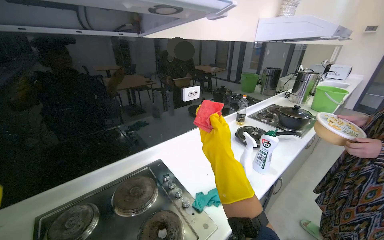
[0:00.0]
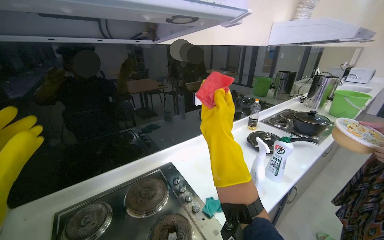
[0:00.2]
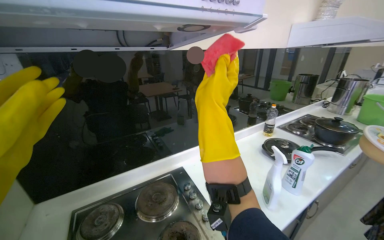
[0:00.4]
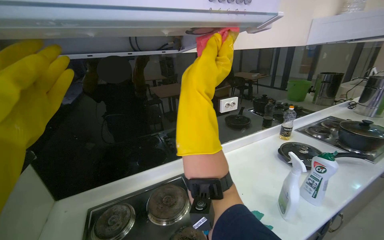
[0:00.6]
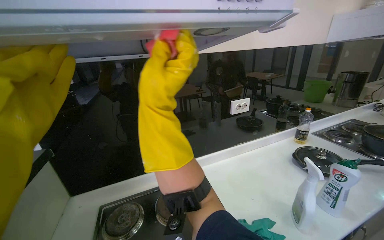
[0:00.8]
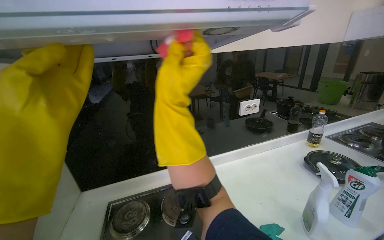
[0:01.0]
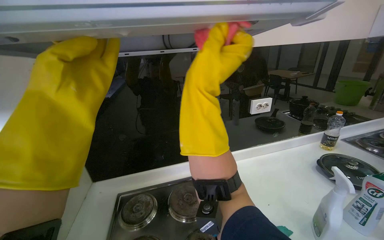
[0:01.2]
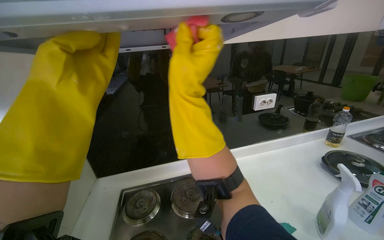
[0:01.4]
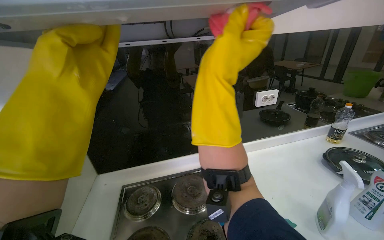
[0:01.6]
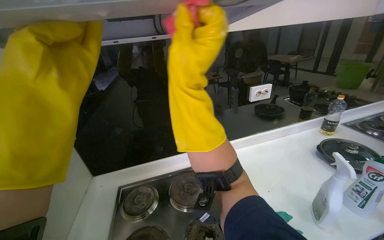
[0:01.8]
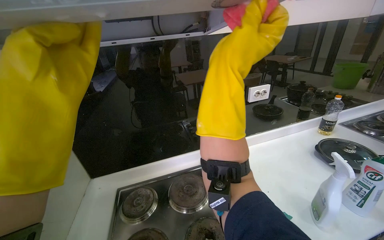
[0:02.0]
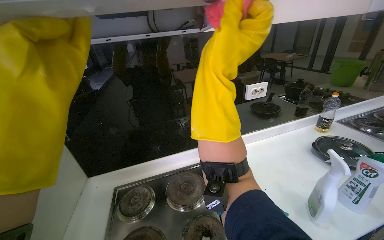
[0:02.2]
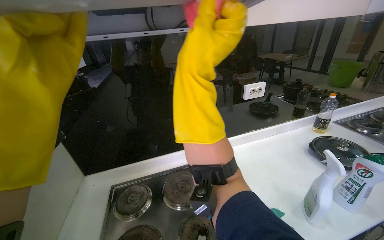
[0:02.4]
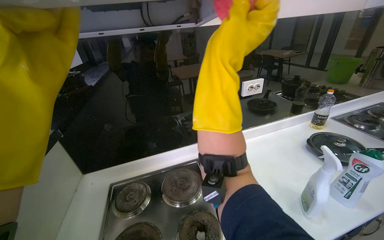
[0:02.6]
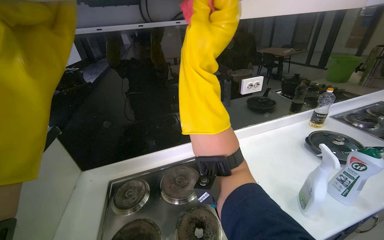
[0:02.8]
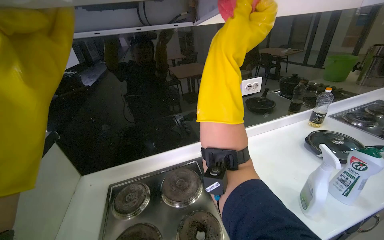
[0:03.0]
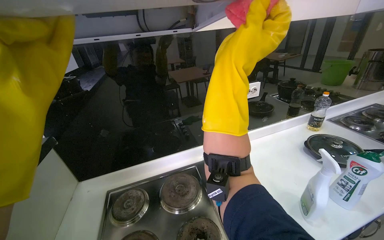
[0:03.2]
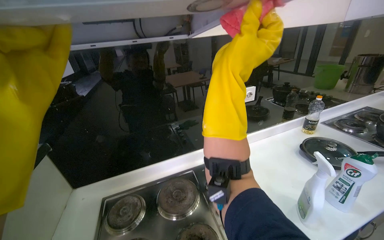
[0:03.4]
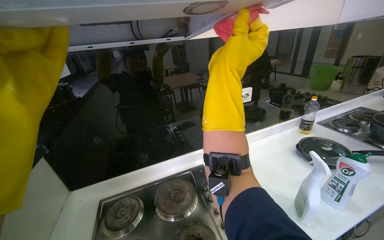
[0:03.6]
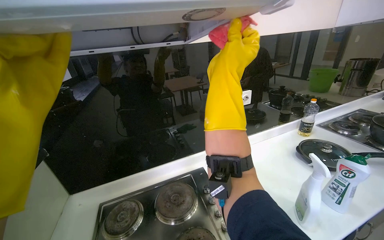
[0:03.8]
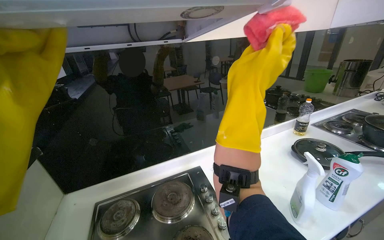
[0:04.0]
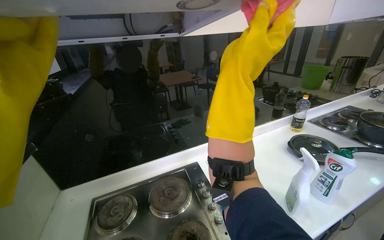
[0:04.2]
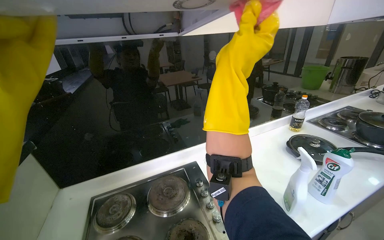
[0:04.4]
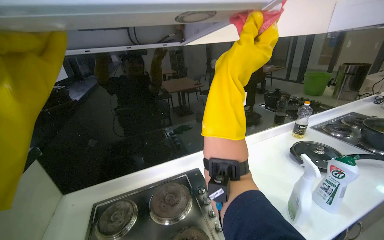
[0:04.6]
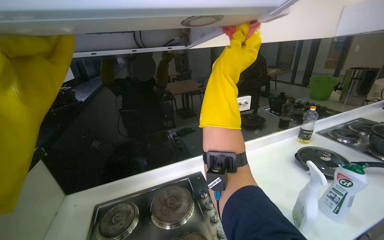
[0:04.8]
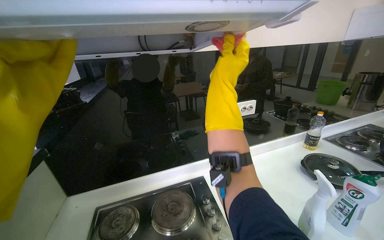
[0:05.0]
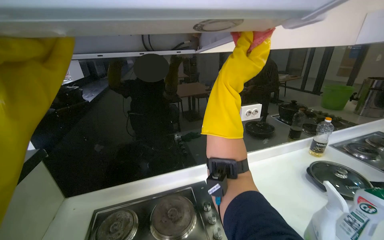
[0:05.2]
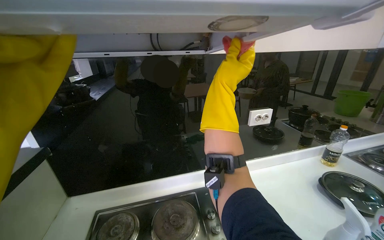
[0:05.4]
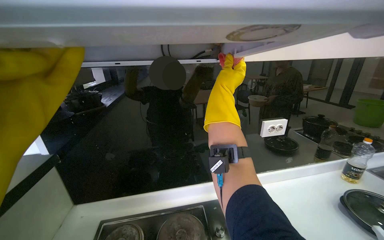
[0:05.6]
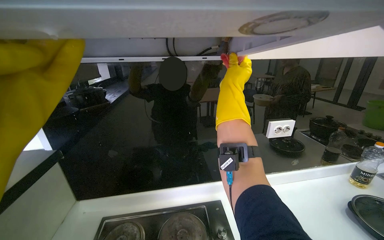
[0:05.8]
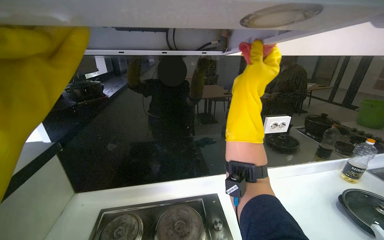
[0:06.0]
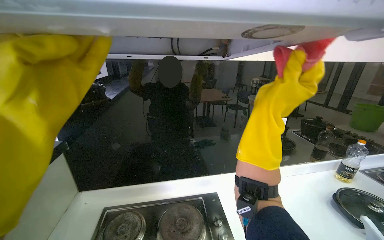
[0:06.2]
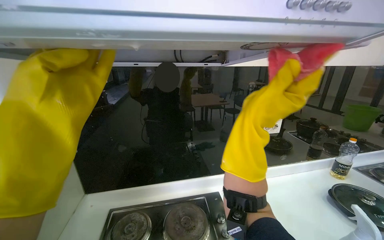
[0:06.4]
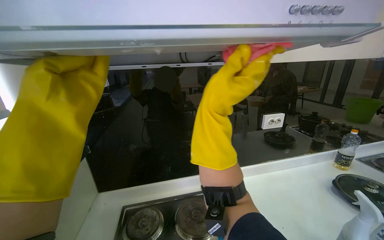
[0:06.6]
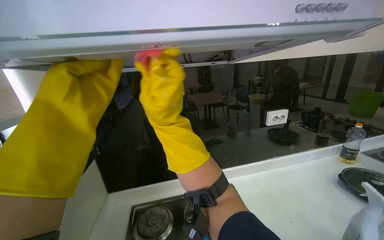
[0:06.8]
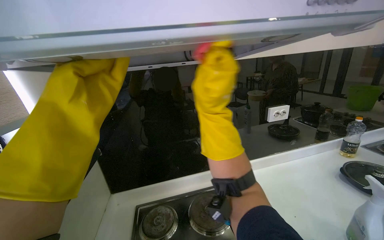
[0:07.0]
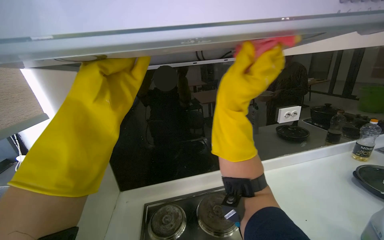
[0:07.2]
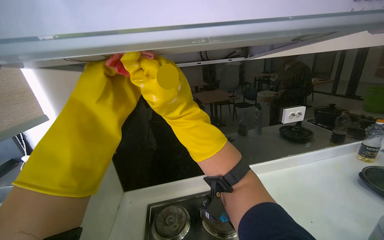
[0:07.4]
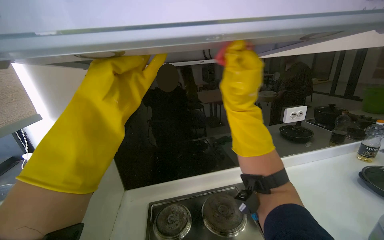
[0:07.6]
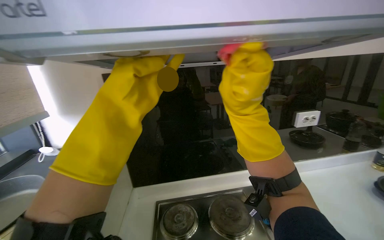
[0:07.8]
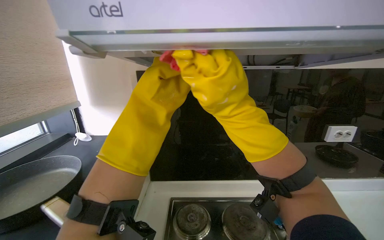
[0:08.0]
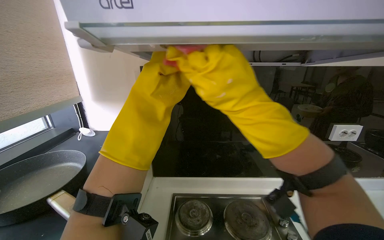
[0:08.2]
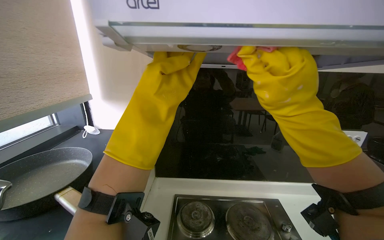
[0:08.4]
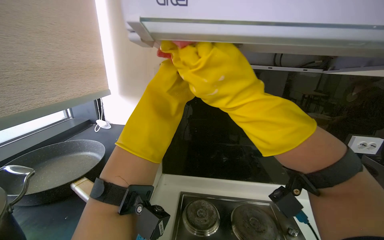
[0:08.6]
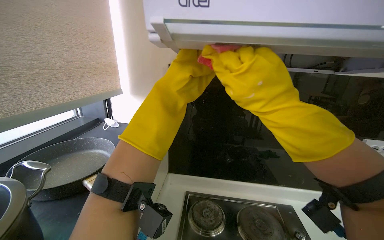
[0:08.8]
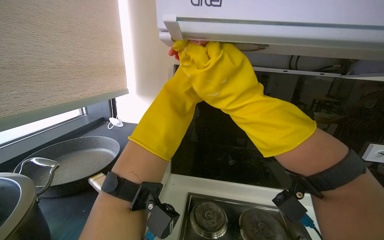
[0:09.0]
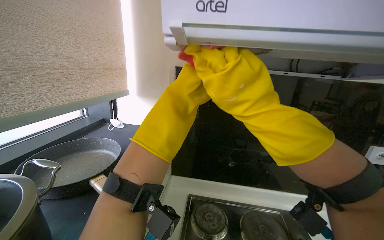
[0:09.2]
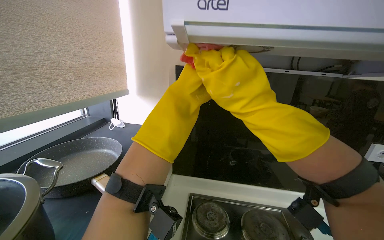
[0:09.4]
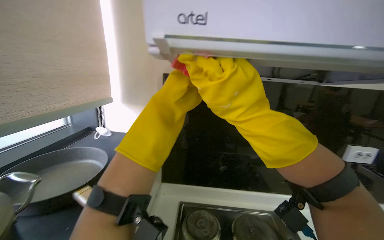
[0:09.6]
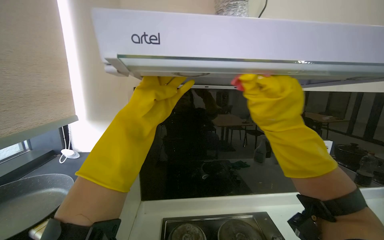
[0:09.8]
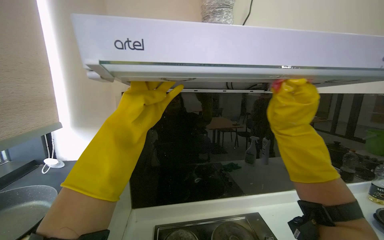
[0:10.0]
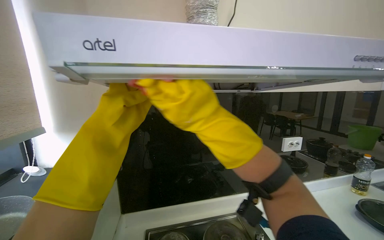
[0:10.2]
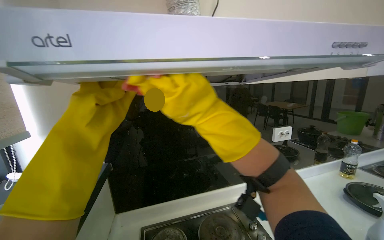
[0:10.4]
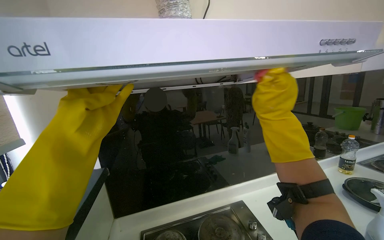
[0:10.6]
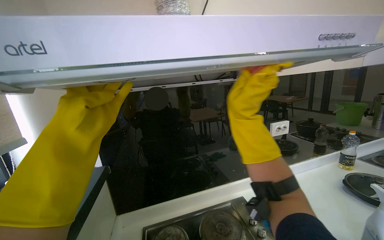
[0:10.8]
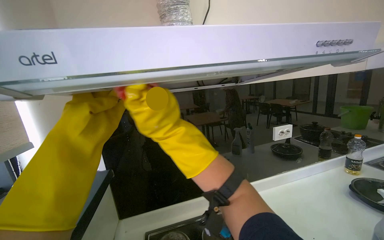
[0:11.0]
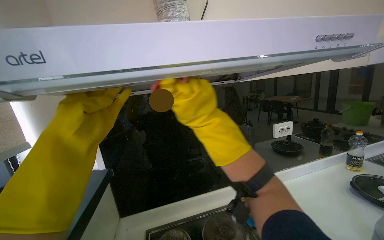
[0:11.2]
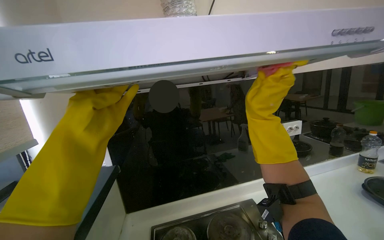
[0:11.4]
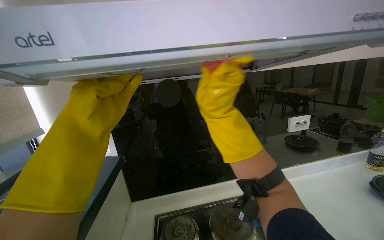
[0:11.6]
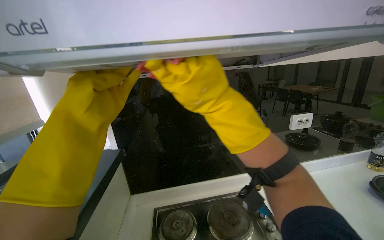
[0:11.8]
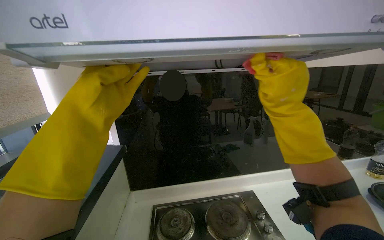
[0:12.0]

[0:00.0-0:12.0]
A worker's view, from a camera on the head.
Job: cleaning kitchen.
The whole recording: Wiping kitchen backsplash and hood. The worker wipes the kitchen backsplash and the underside of the range hood with a sponge.
0:00.0 to 0:01.6: The view pans to the left by some 25 degrees. The right hand goes approximately 20 cm up the picture.
0:04.4 to 0:06.0: The right hand travels farther from the camera and back again, approximately 25 cm each way.
0:06.0 to 0:07.6: The right hand swings left and right, roughly 20 cm each way, with 3 reversals.
0:07.6 to 0:09.0: The head rotates about 20 degrees to the left.
0:09.0 to 0:10.4: The head turns to the right by approximately 25 degrees.
0:10.4 to 0:12.0: The right hand swings left and right, roughly 25 cm each way, with 4 reversals.

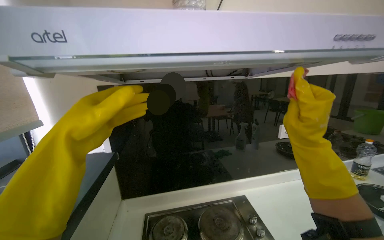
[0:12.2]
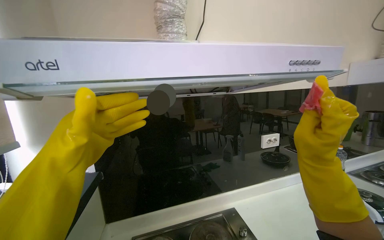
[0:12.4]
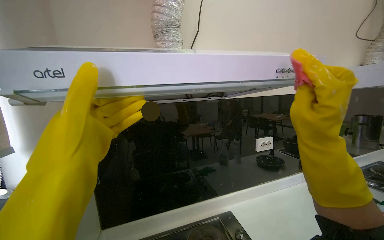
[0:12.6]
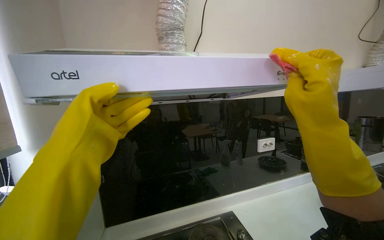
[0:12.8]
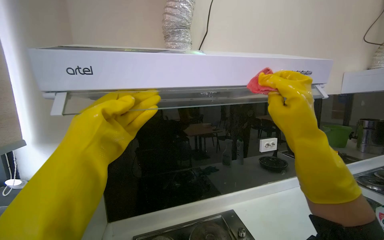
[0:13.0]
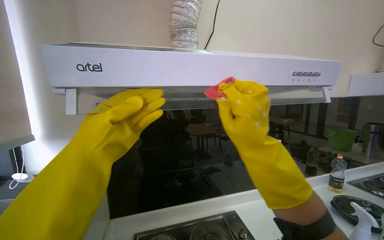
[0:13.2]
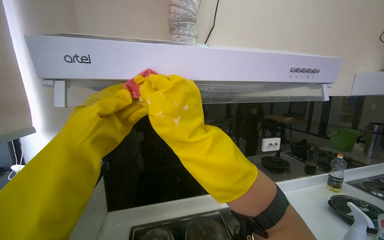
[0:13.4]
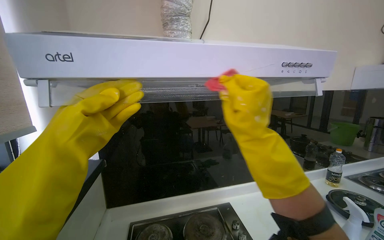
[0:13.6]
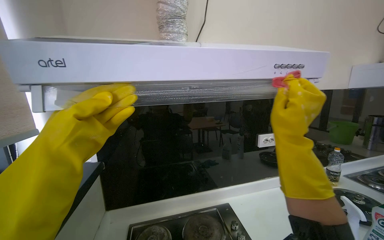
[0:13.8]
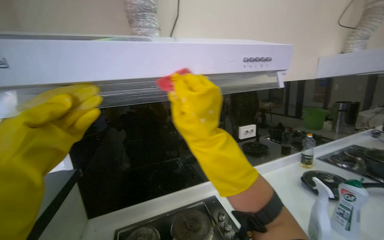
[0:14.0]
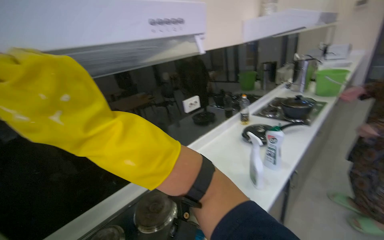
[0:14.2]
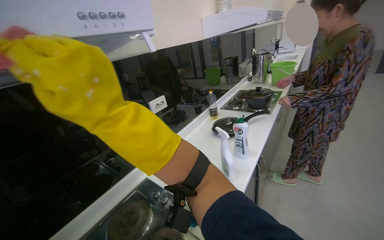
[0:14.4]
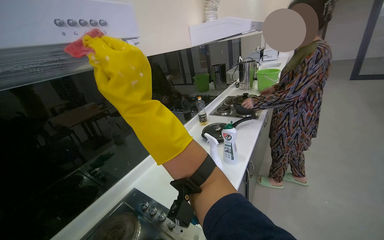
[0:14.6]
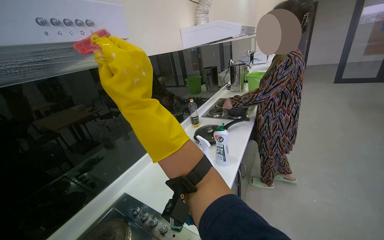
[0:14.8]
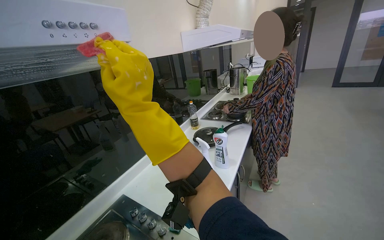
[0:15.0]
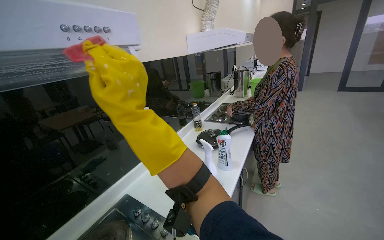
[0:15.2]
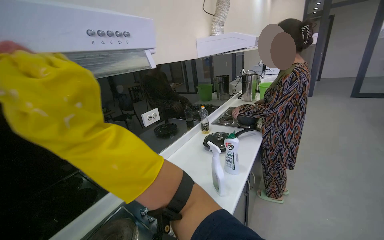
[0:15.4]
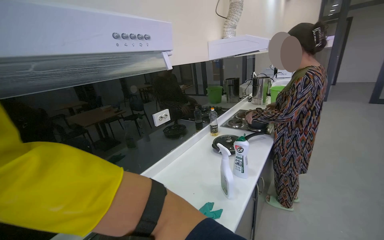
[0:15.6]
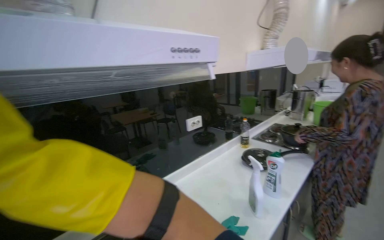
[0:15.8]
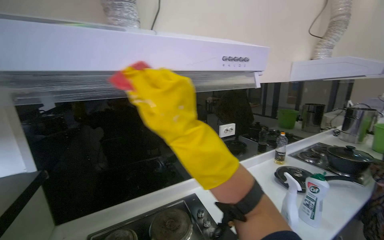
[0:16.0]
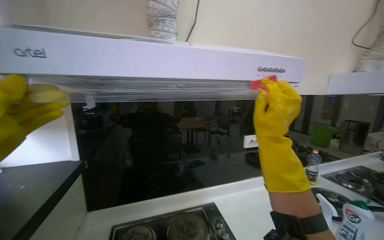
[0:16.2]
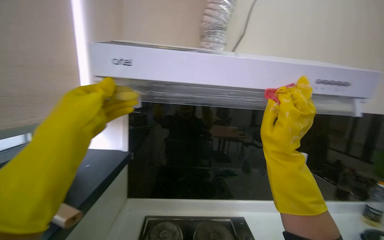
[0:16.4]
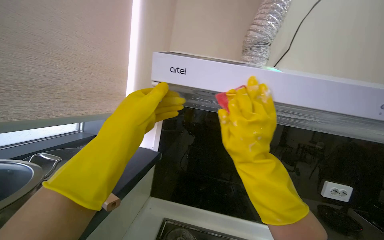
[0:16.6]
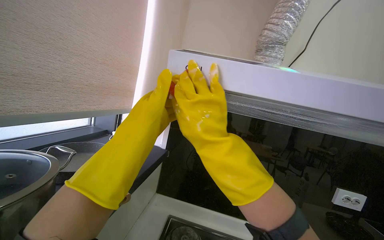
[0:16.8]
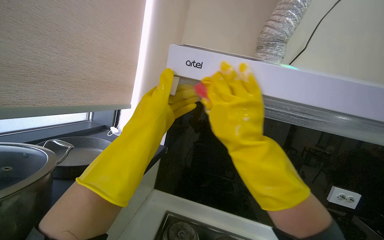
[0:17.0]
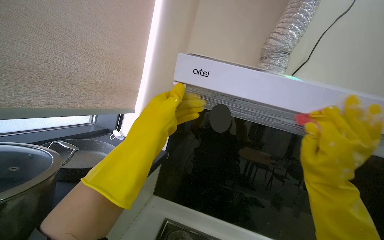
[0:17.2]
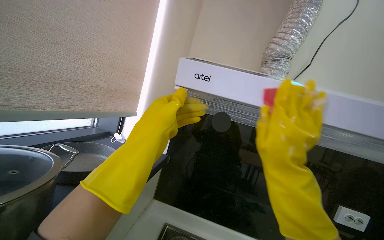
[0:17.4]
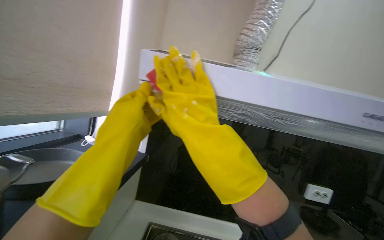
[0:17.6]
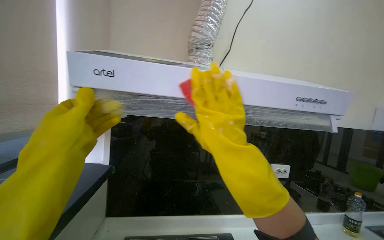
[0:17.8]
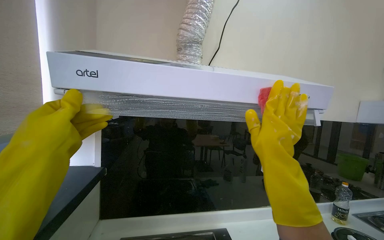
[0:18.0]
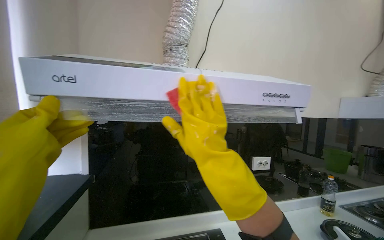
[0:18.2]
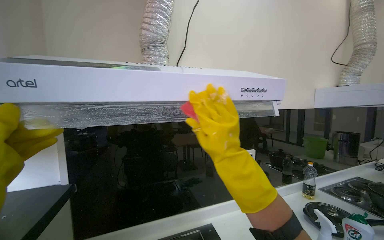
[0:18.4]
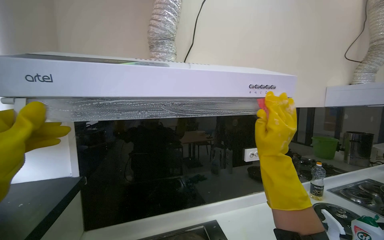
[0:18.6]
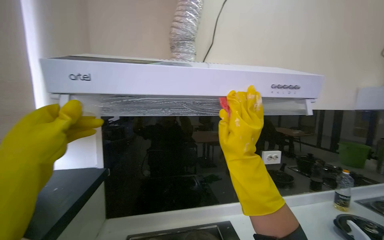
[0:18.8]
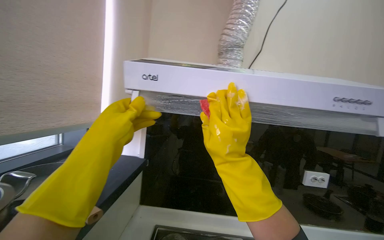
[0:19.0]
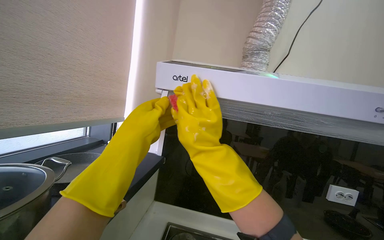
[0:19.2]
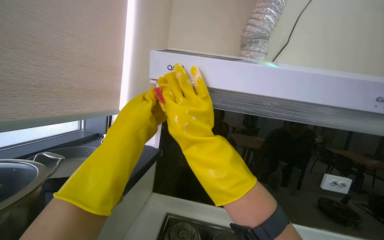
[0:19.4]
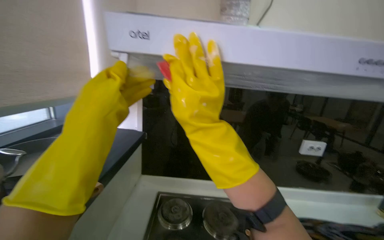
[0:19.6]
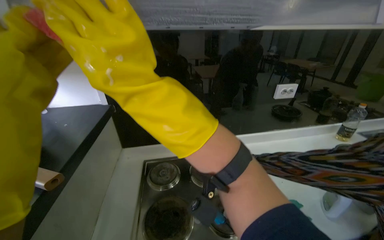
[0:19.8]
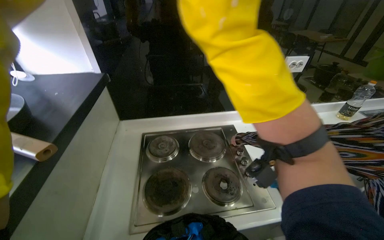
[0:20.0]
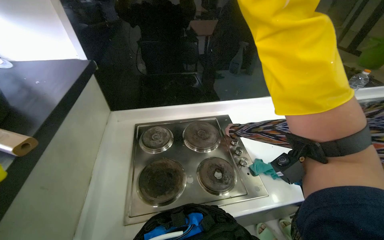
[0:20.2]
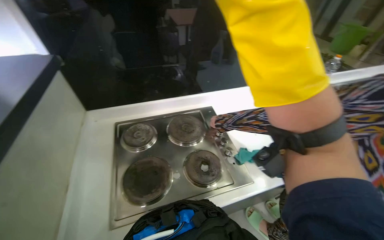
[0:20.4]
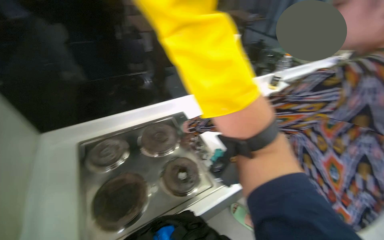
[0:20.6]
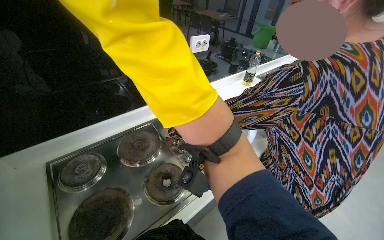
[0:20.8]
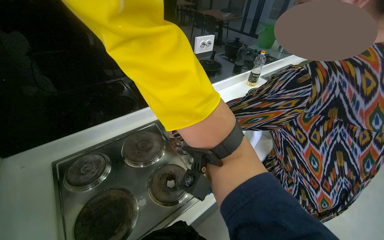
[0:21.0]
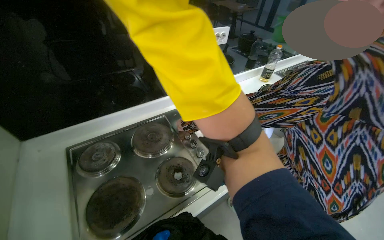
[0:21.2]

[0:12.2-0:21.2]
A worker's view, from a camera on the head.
Job: cleaning kitchen.
The whole recording: Wiping kitchen backsplash and hood. The worker wipes the kitchen backsplash and the underside of the range hood with a sponge.
0:12.2 to 0:13.8: The right hand reaches about 25 cm to the left, then returns.
0:13.8 to 0:15.2: The wearer looks about 45 degrees further to the right.
0:15.2 to 0:16.6: The head turns to the left by approximately 70 degrees. The view tips upward by some 15 degrees.
0:16.6 to 0:18.2: The wearer's head swings roughly 20 degrees to the right.
0:18.2 to 0:19.8: The wearer looks roughly 25 degrees further downward.
0:19.8 to 0:21.2: The head turns to the right by roughly 25 degrees. The wearer looks roughly 15 degrees further downward.
